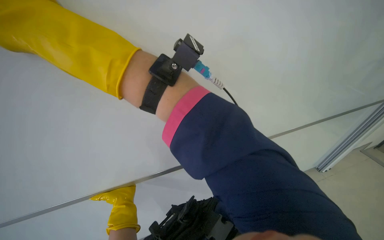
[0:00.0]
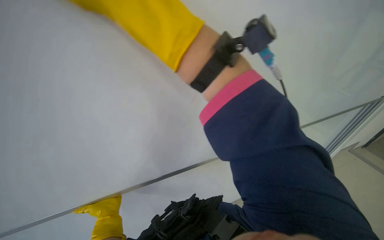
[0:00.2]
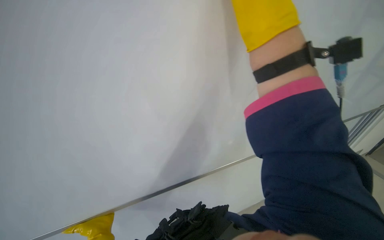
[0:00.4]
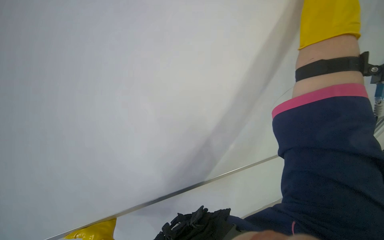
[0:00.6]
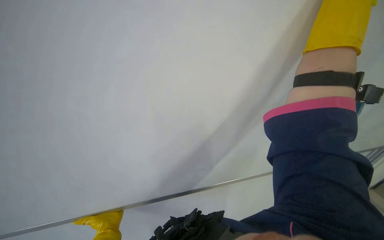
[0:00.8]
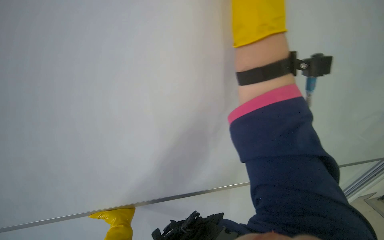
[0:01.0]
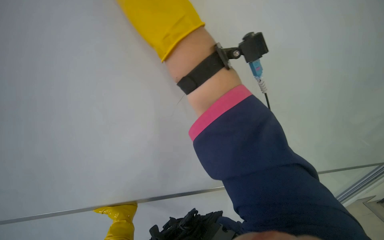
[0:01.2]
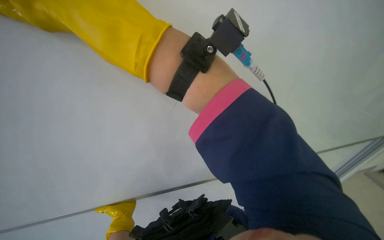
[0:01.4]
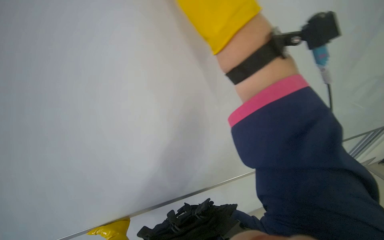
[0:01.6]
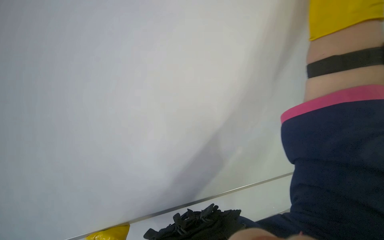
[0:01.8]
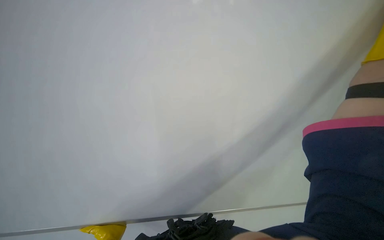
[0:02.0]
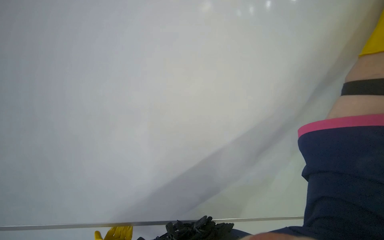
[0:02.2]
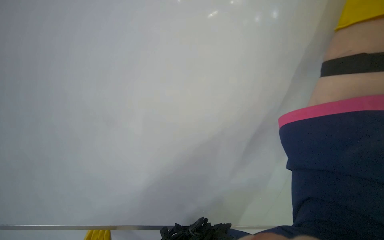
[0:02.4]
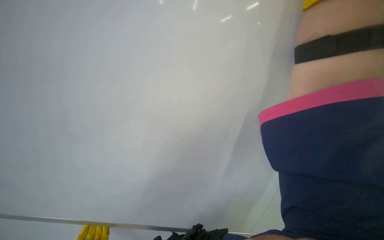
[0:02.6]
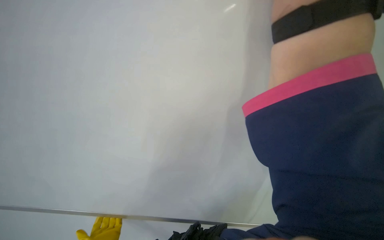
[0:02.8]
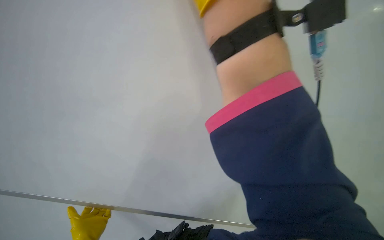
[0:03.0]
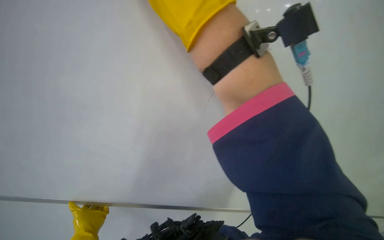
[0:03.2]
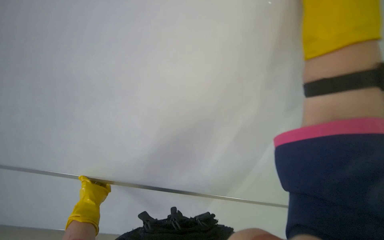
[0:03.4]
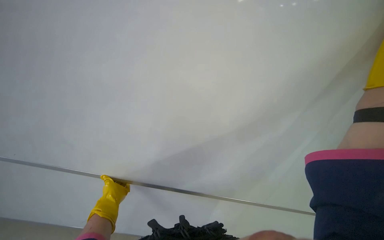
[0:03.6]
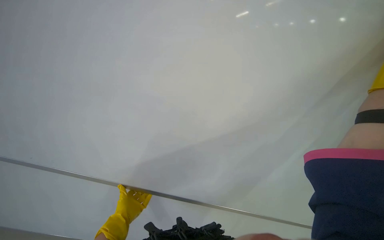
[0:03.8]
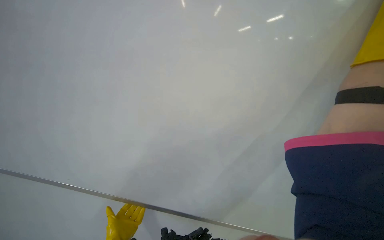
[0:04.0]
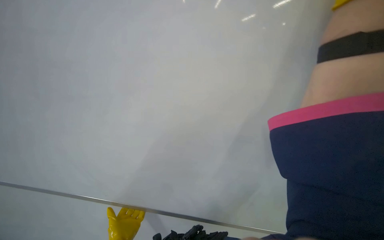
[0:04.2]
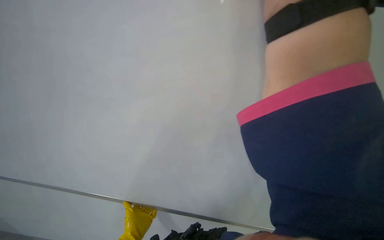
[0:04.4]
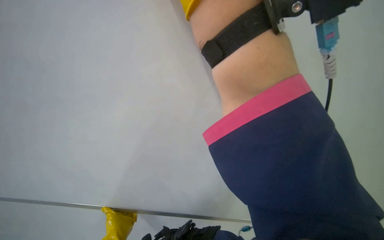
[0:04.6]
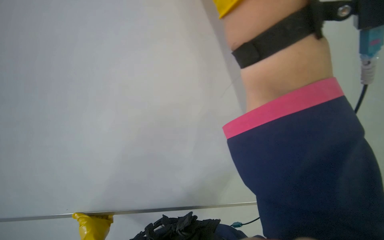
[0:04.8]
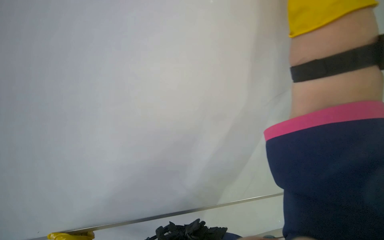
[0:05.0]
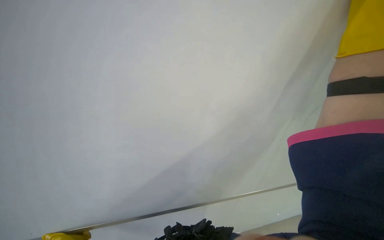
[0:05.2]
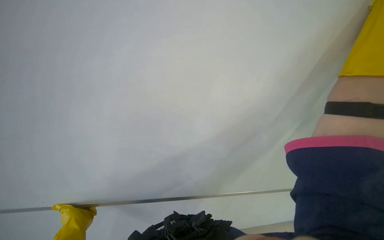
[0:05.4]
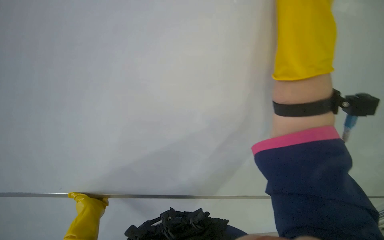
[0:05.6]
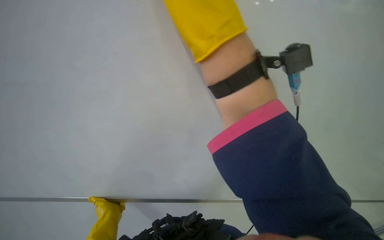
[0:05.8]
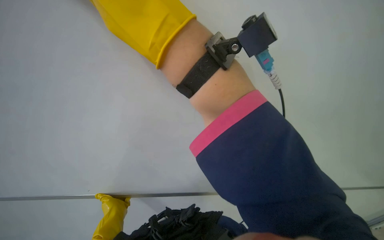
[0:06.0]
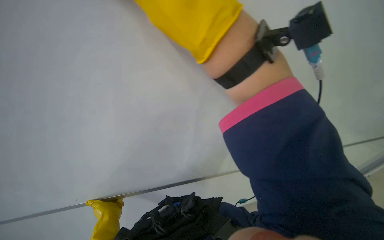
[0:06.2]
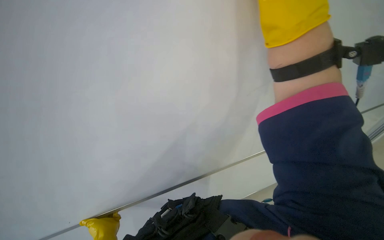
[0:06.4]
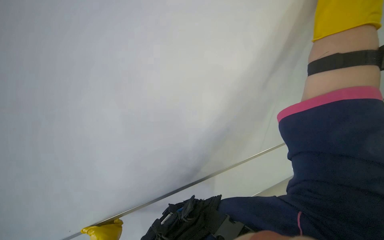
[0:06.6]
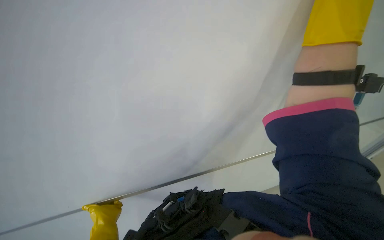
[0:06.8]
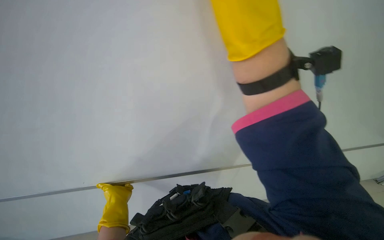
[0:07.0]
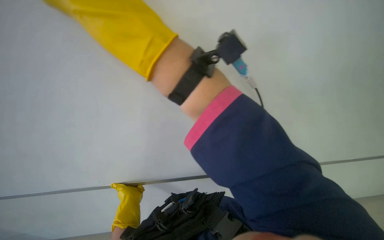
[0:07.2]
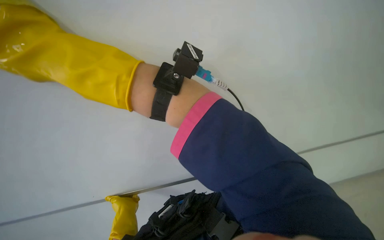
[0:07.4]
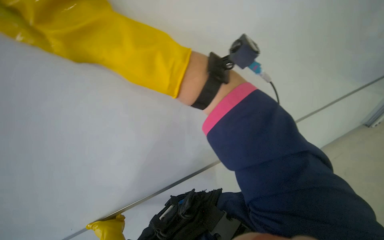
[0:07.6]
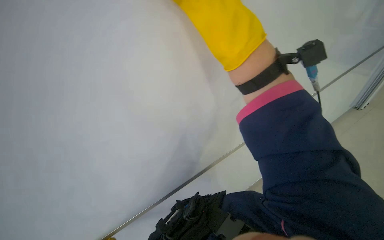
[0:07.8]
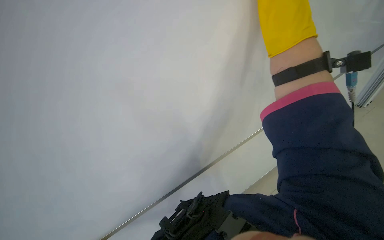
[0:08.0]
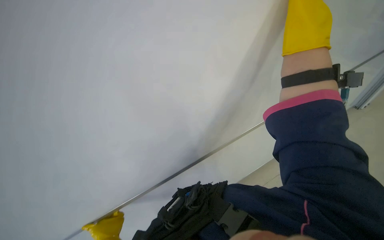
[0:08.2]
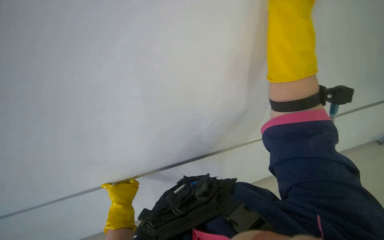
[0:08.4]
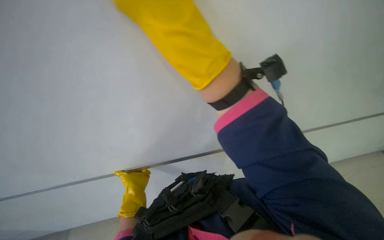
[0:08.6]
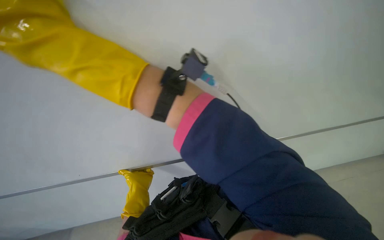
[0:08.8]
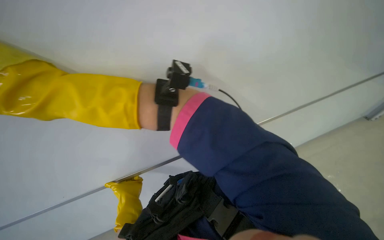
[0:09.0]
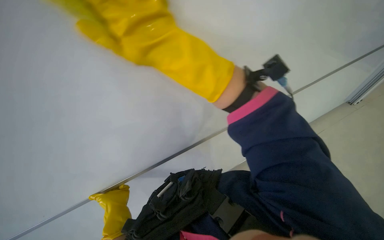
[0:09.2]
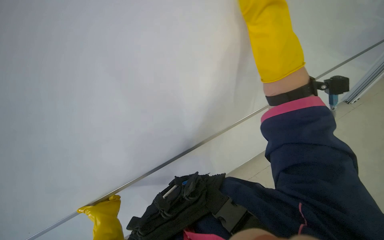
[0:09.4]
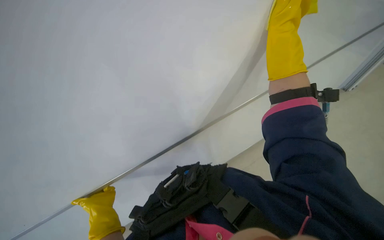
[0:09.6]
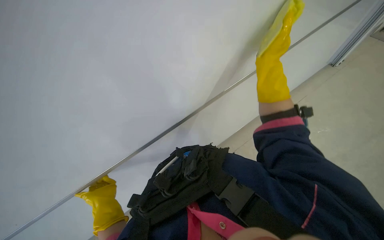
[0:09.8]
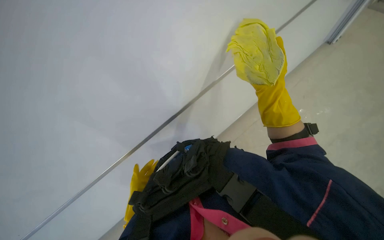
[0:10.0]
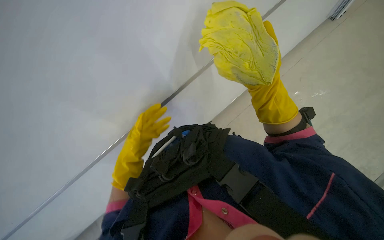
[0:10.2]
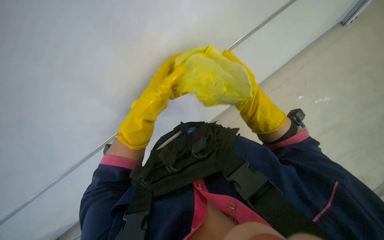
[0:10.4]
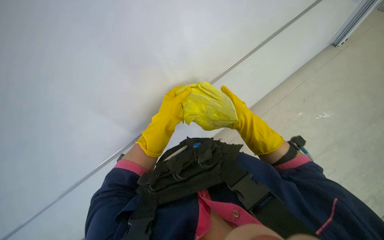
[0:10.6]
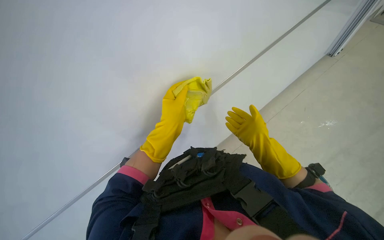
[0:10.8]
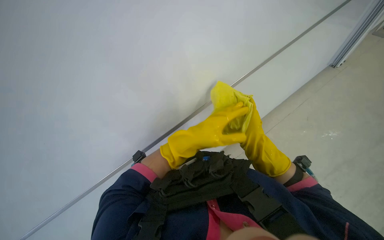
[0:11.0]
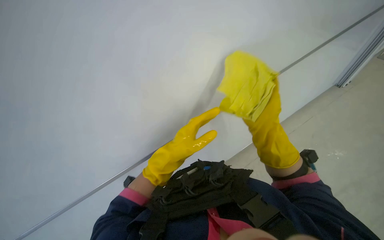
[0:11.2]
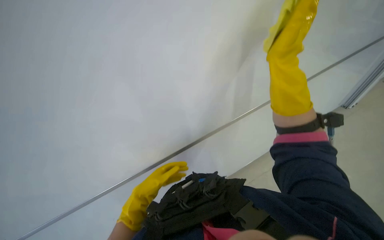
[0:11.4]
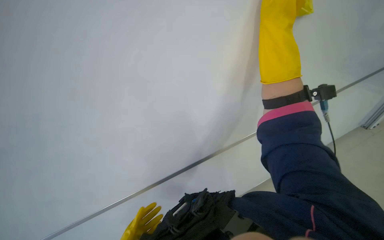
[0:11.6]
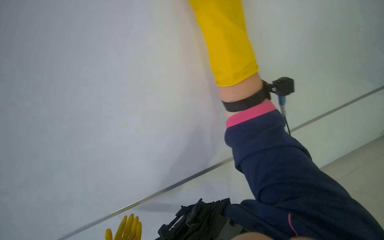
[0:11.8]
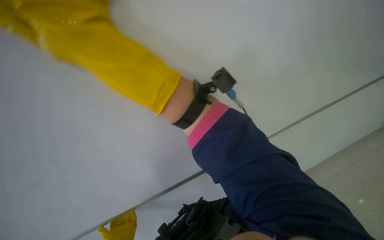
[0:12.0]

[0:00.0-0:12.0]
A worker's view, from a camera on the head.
Job: wiping surfaces.
The whole recording: Cleaning whiteboard. The worker cleans the whiteboard with a cloth.
0:00.0 to 0:01.6: The camera is aimed about 20 degrees further to the left.
0:04.4 to 0:06.0: The view tilts roughly 15 degrees downward.
0:09.0 to 0:10.4: The view tilts some 15 degrees downward. The left hand goes roughly 35 cm up the picture and to the right.
0:10.4 to 0:12.0: The camera pitches upward, by about 20 degrees. The right hand heads to the left and up the picture, covering some 40 cm.

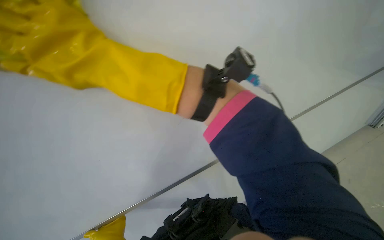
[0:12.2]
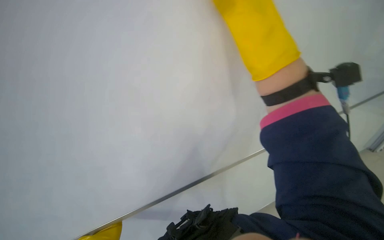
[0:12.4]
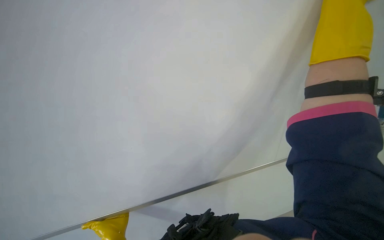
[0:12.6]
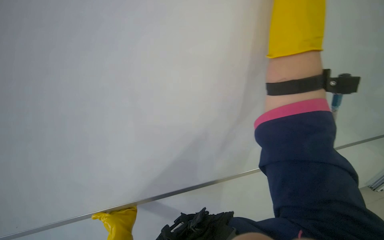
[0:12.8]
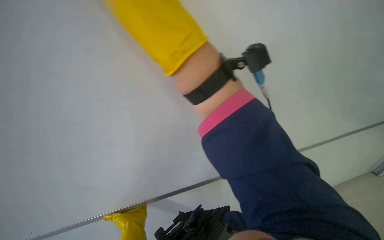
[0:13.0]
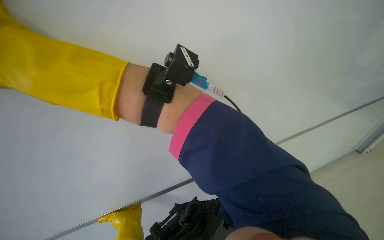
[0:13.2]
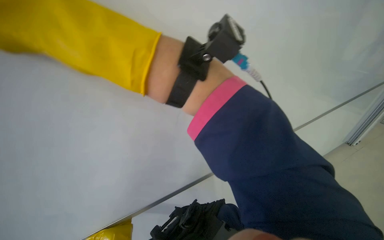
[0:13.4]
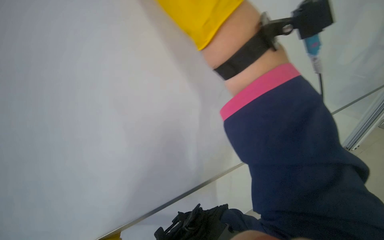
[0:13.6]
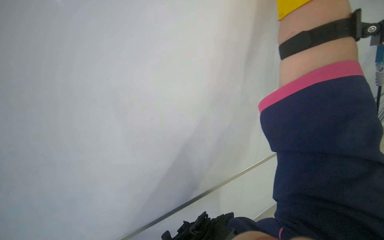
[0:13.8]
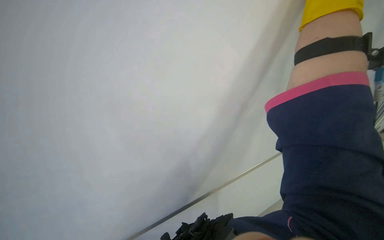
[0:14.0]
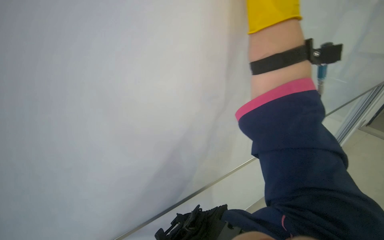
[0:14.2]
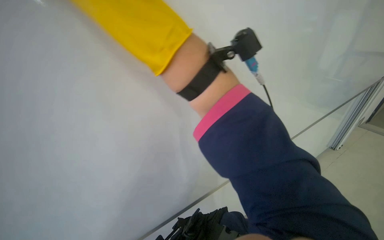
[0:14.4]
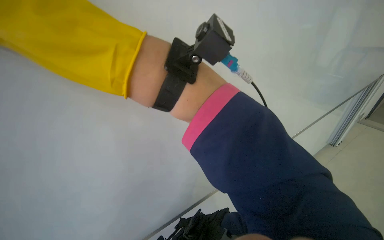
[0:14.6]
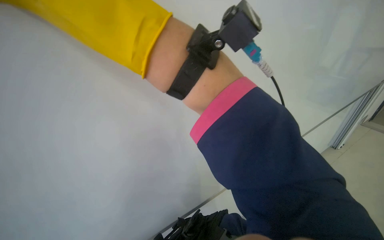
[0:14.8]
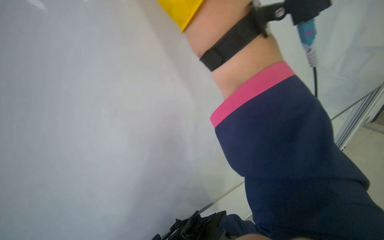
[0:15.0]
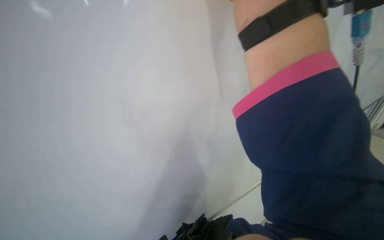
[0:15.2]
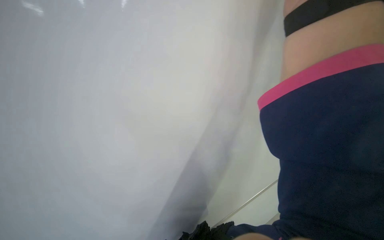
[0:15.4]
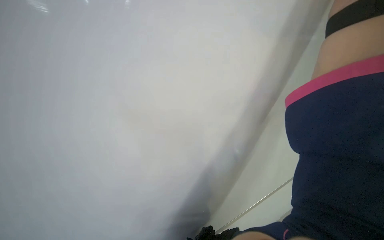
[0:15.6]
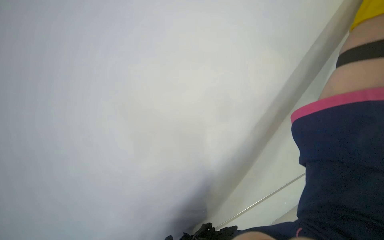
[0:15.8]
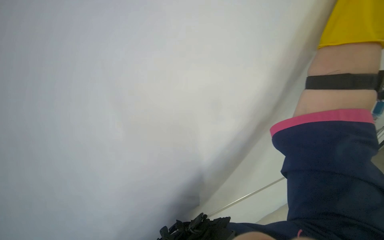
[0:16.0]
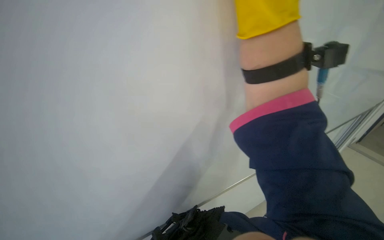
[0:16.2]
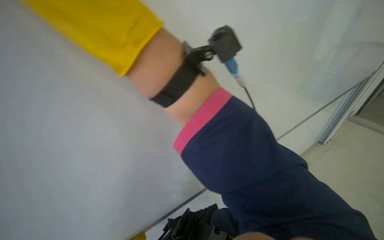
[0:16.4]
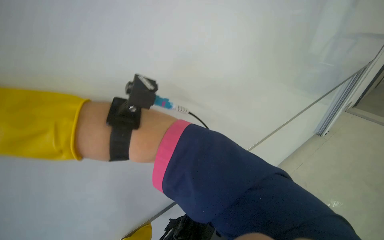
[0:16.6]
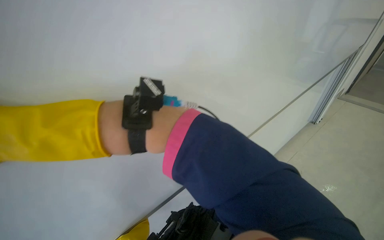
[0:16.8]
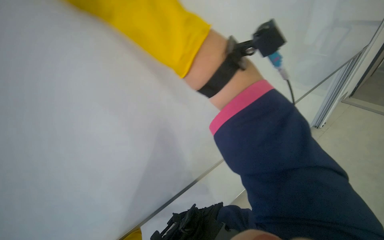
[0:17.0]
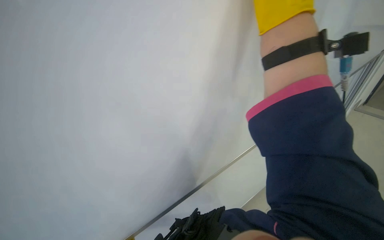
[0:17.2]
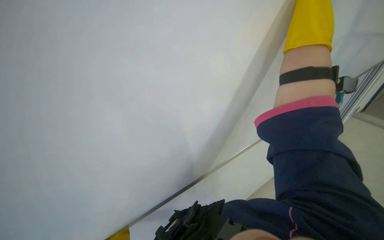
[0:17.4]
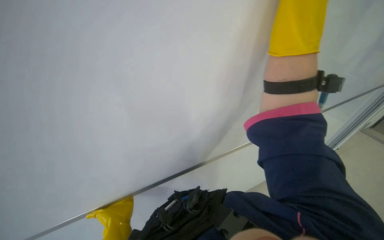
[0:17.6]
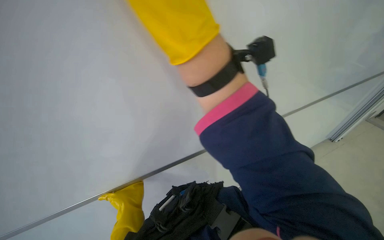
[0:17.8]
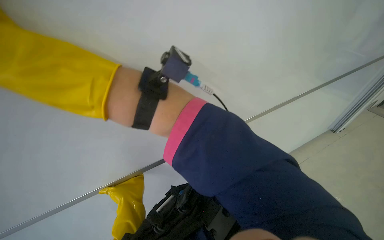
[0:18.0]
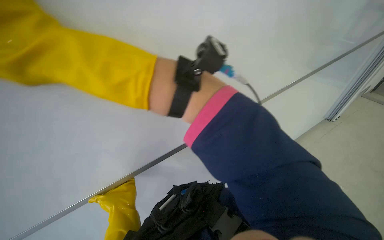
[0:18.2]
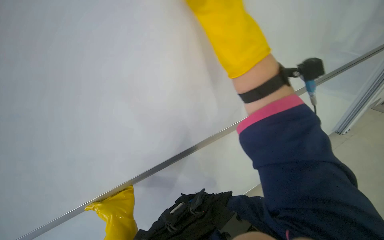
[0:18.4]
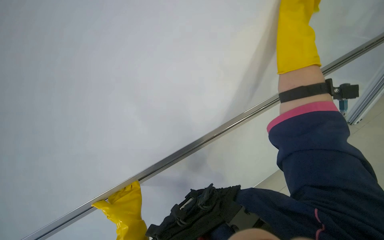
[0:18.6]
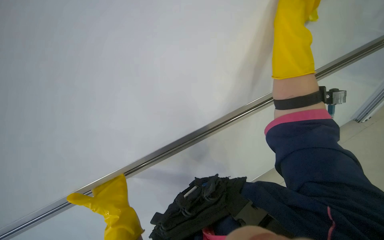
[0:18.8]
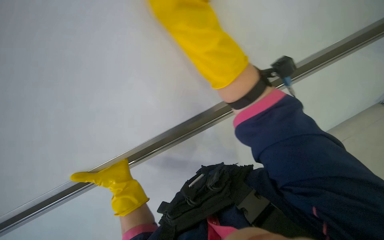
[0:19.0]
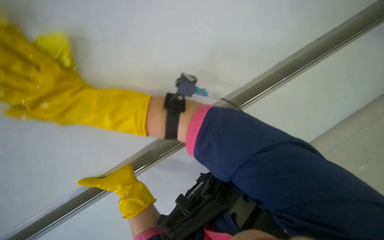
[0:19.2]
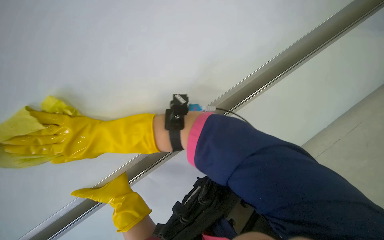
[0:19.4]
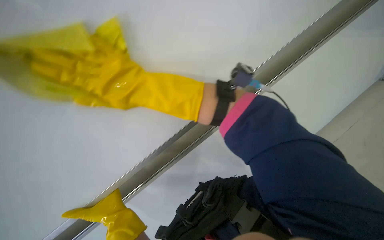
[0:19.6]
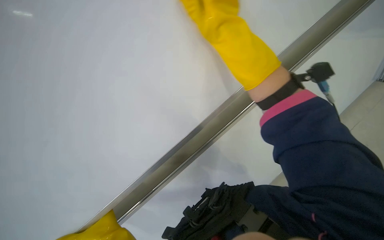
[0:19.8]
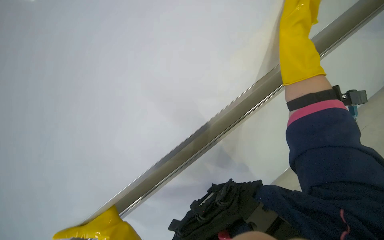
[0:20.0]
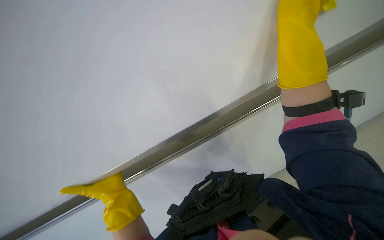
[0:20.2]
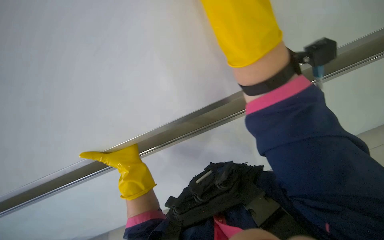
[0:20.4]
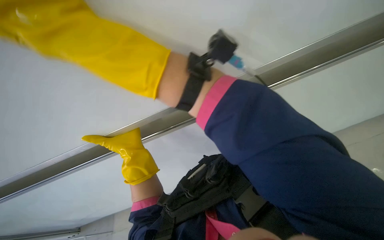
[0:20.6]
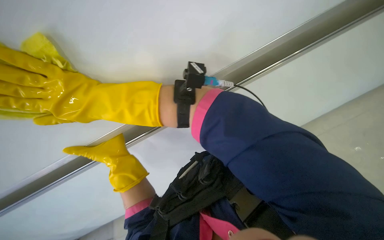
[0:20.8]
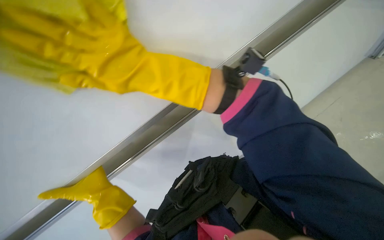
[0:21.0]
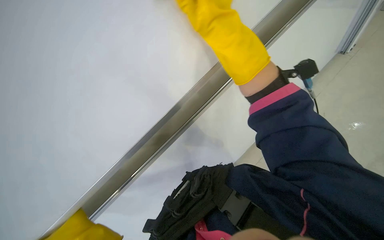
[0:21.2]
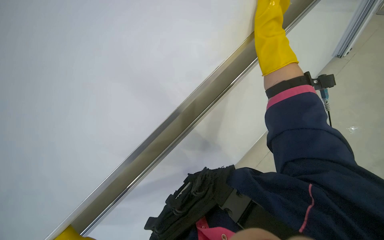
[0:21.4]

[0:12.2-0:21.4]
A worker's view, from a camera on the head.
Job: wiping surfaces.
The whole recording: Cleaning whiteboard. The worker cleans the whiteboard with a cloth.
0:16.8 to 0:18.4: The right hand swings left and right, roughly 40 cm each way, with 2 reversals.
0:18.4 to 0:19.8: The head rotates some 25 degrees to the left. The wearer looks about 15 degrees further upward.
